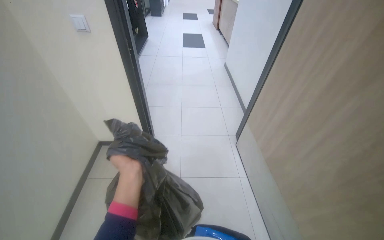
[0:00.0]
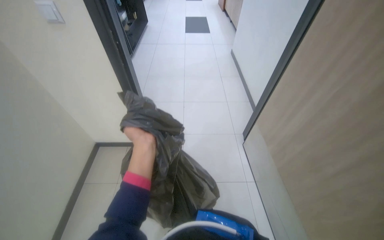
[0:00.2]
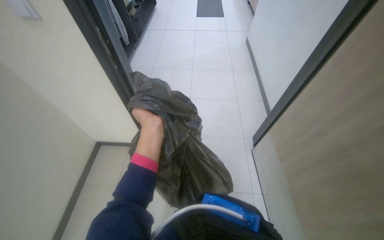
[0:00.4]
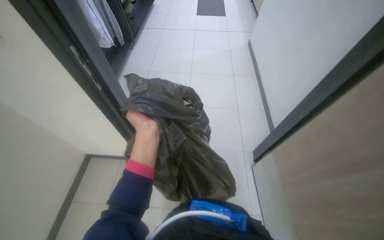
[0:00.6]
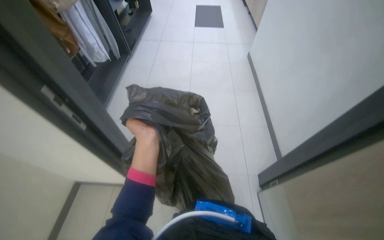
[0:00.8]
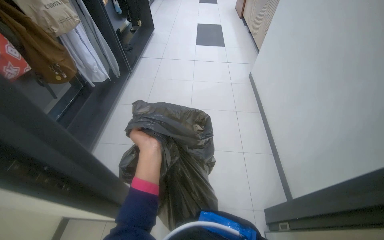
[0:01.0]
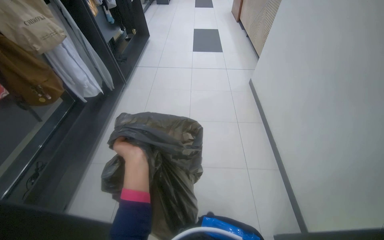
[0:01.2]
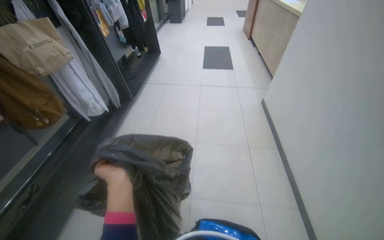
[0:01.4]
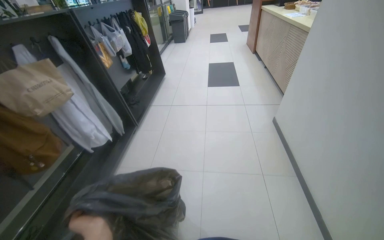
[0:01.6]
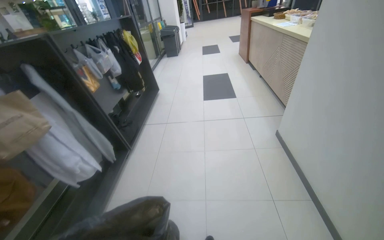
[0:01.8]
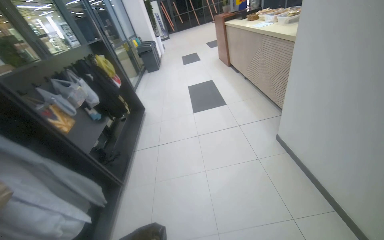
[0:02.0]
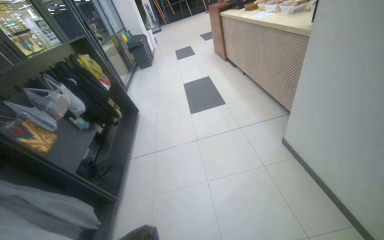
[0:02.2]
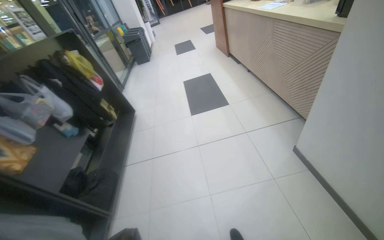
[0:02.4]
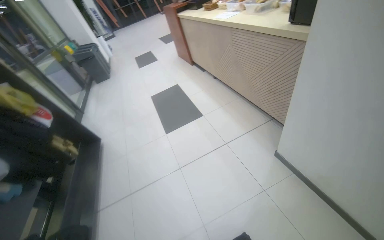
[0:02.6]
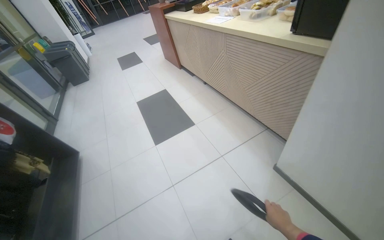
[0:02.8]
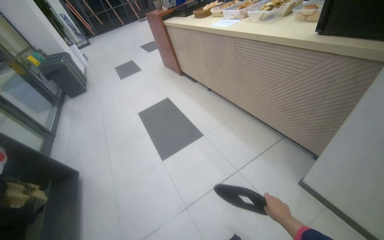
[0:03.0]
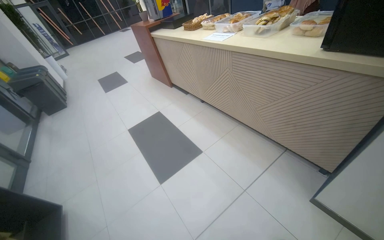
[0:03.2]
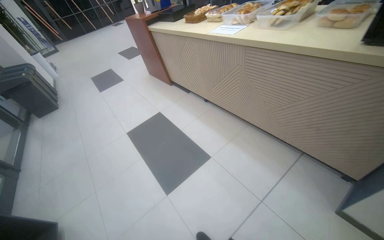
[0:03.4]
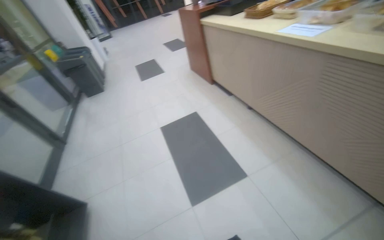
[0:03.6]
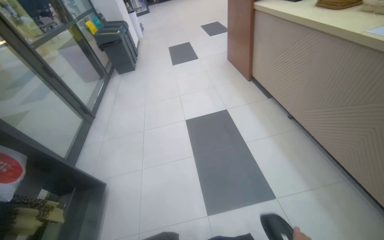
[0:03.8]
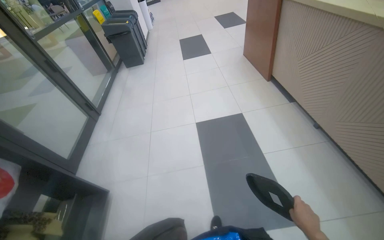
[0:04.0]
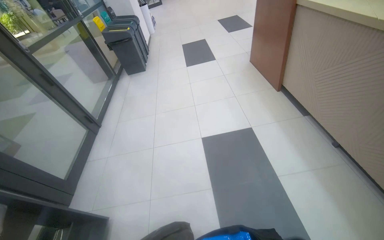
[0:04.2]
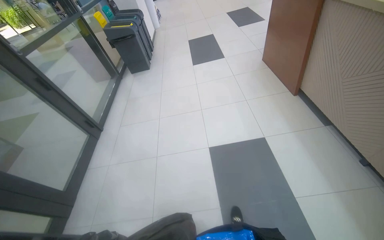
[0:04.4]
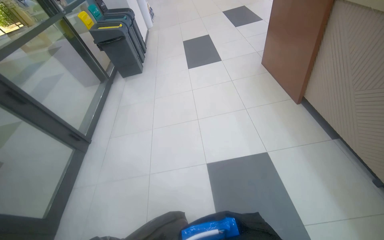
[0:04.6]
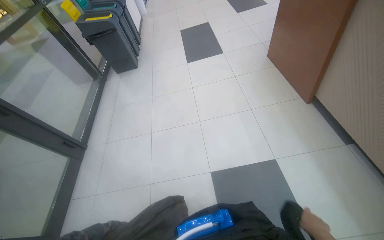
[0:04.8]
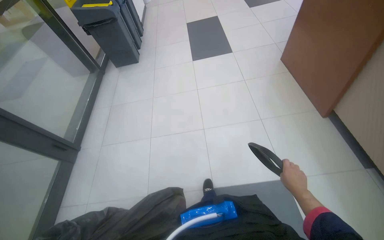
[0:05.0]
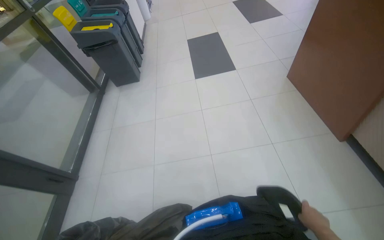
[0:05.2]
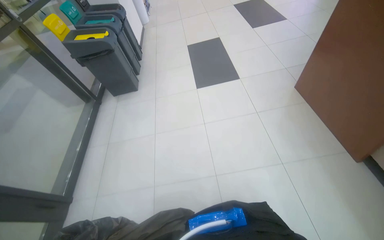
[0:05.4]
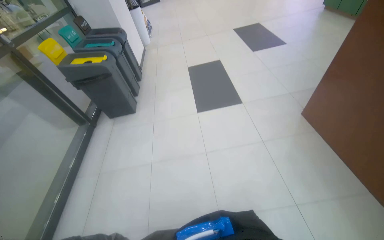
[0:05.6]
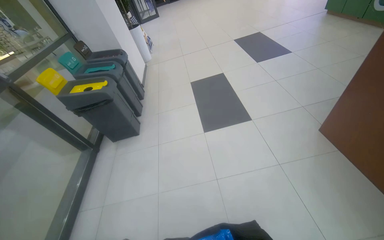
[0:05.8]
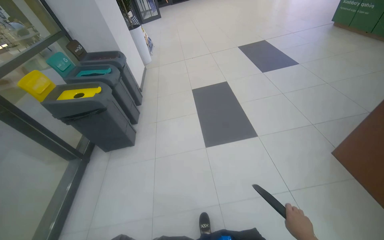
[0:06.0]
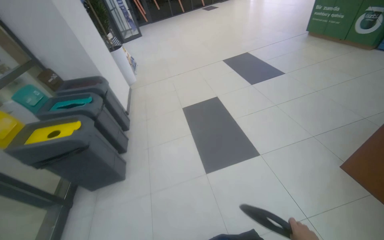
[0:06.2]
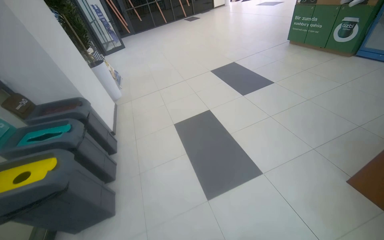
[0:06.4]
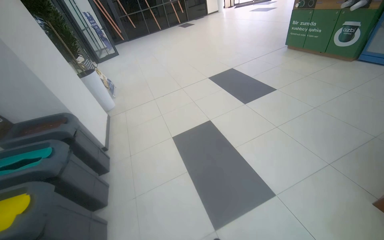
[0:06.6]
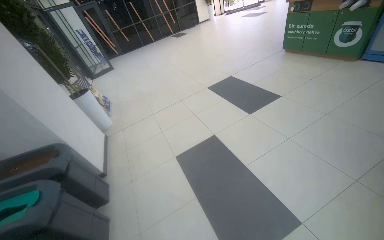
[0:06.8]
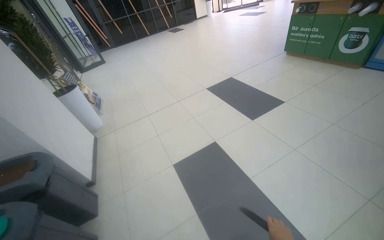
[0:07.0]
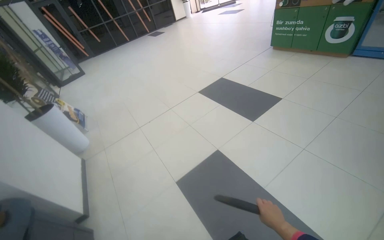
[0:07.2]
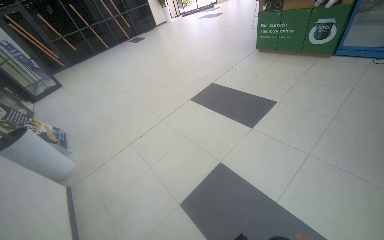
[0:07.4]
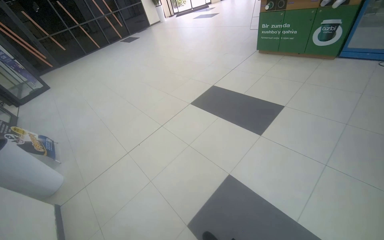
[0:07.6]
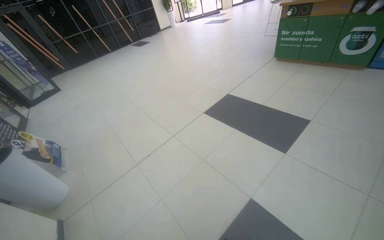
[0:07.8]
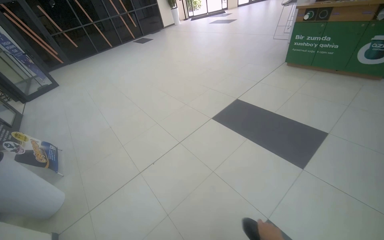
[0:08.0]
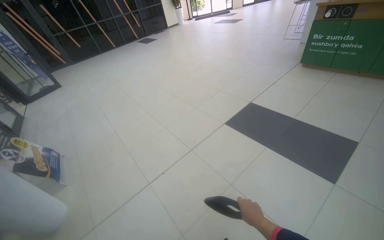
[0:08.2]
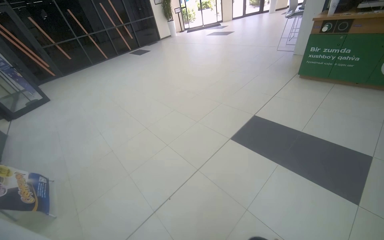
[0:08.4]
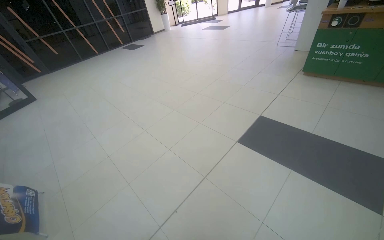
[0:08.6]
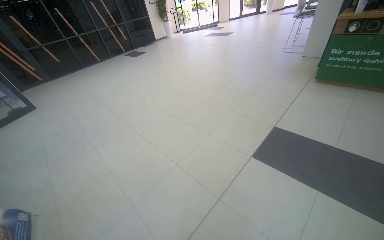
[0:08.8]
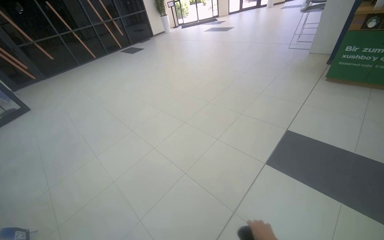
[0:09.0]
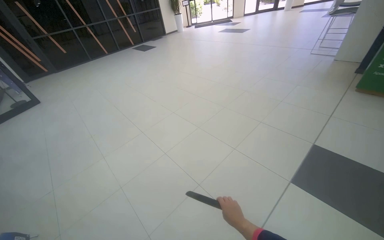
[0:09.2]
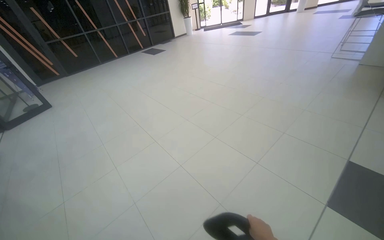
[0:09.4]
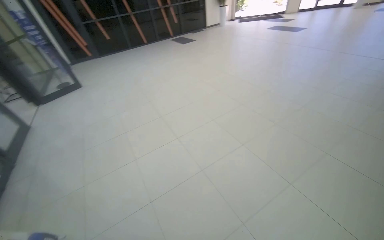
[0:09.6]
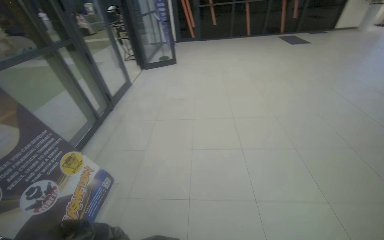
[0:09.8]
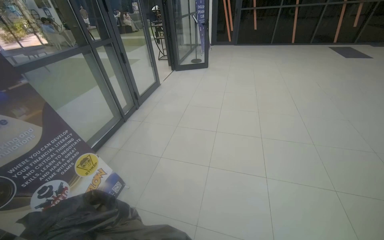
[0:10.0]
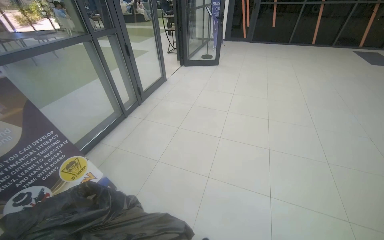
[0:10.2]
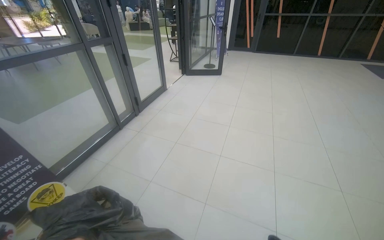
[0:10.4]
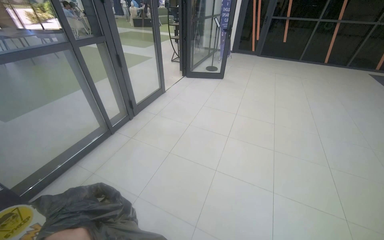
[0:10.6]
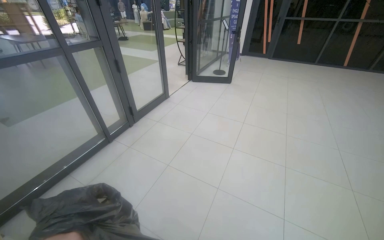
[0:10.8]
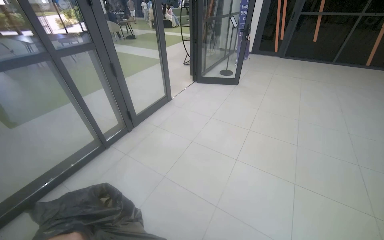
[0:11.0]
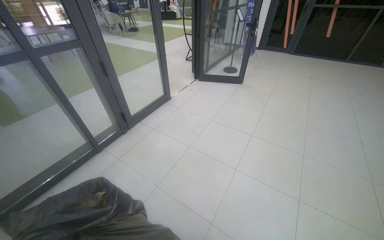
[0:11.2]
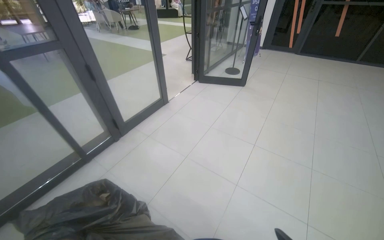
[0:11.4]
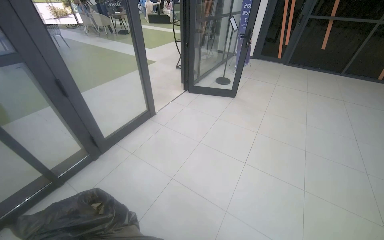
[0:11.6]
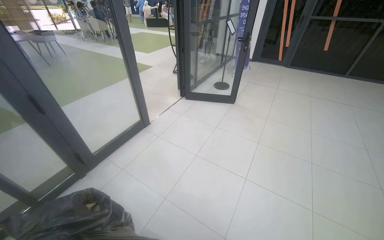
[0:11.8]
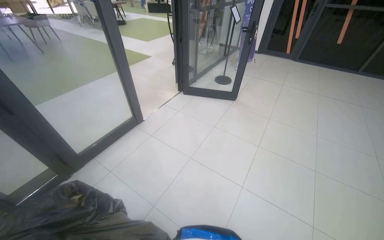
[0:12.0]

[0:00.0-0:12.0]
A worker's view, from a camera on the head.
Job: managing trash.
The whole recording: Transporting trash and items. The worker carries a trash bag and other items, moving through the building, opening doors, and descending stairs.
0:00.0 to 0:01.6: The camera travels about 1.5 m.
0:01.6 to 0:03.0: The camera is carried some 1.5 m. The wearer's head swings approximately 35 degrees to the right.
0:03.0 to 0:04.4: The camera travels approximately 1.5 m. The head rotates about 25 degrees to the left.
0:06.0 to 0:07.6: The camera travels approximately 1.5 m. The wearer looks approximately 35 degrees further to the right.
0:07.6 to 0:09.0: The camera travels roughly 1.5 m.
0:09.0 to 0:10.4: The camera travels roughly 1.5 m. The head turns to the left by about 70 degrees.
0:10.4 to 0:12.0: The camera is carried roughly 1.5 m.

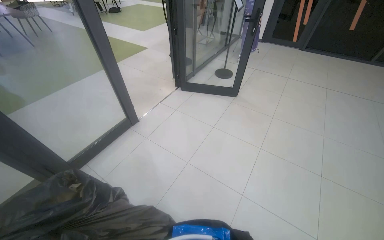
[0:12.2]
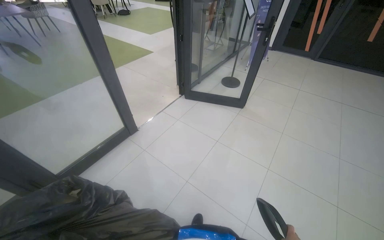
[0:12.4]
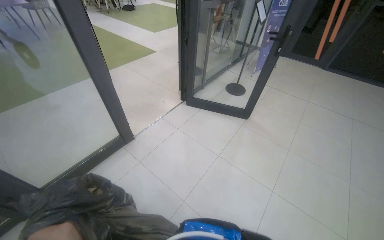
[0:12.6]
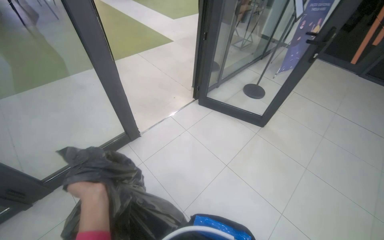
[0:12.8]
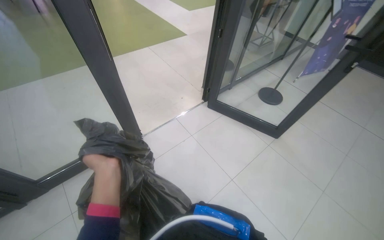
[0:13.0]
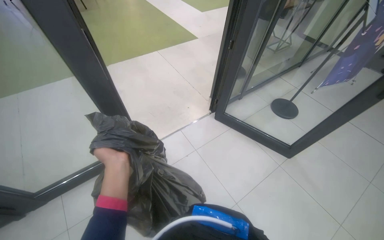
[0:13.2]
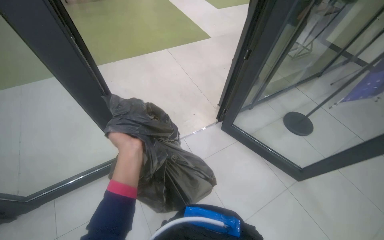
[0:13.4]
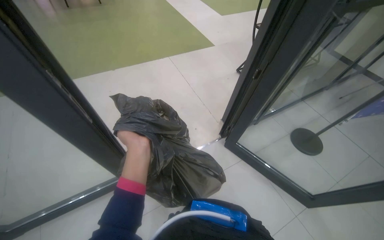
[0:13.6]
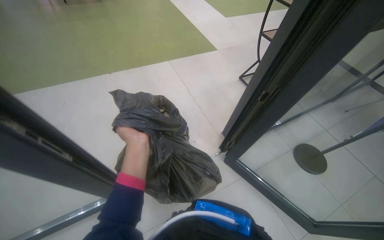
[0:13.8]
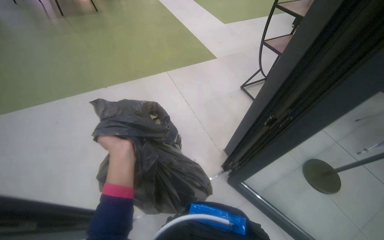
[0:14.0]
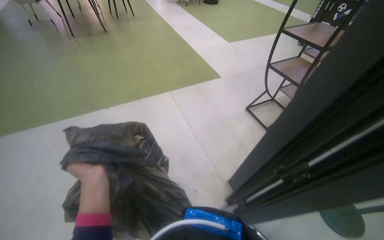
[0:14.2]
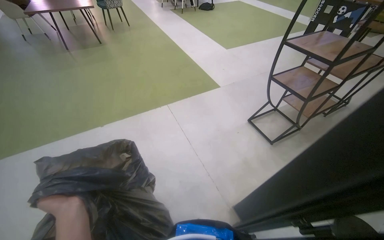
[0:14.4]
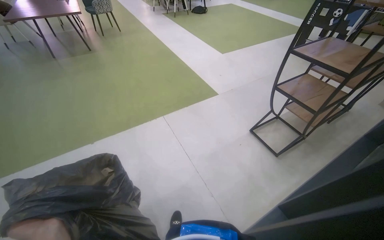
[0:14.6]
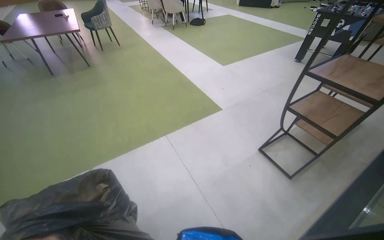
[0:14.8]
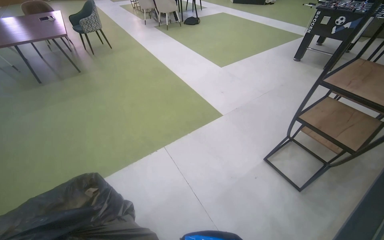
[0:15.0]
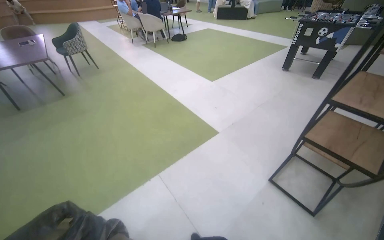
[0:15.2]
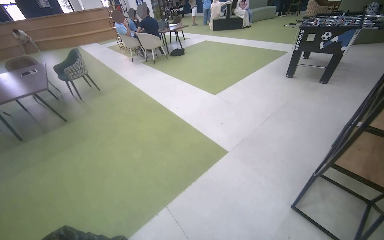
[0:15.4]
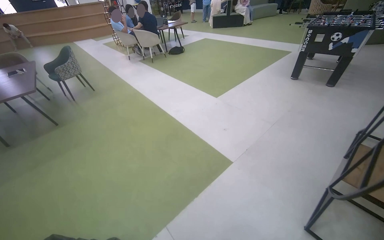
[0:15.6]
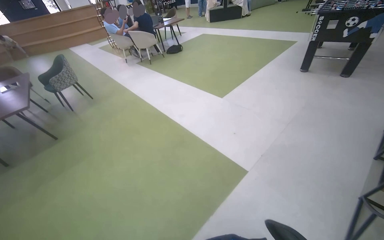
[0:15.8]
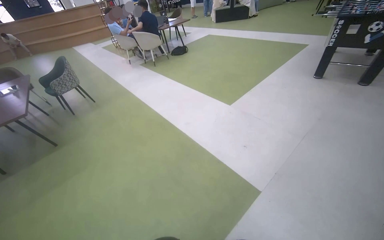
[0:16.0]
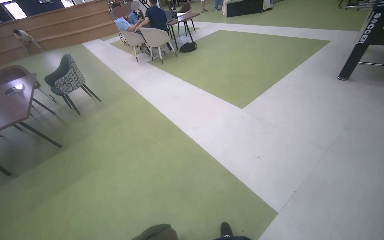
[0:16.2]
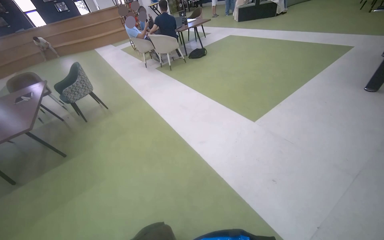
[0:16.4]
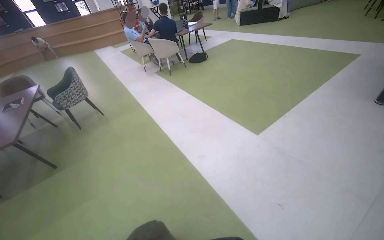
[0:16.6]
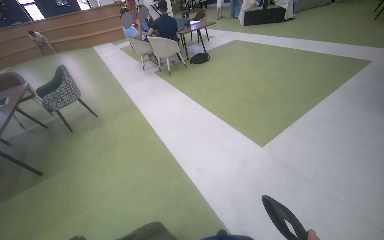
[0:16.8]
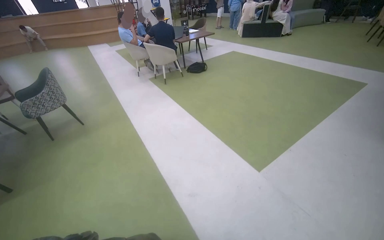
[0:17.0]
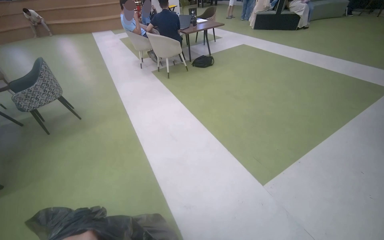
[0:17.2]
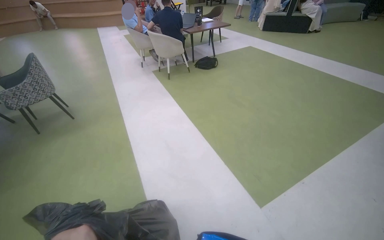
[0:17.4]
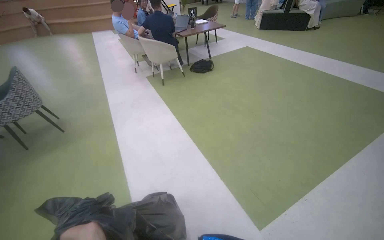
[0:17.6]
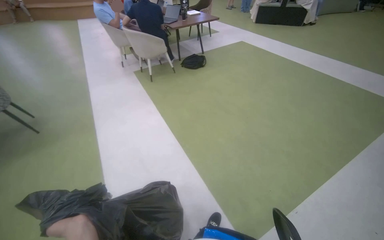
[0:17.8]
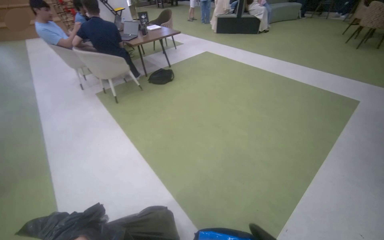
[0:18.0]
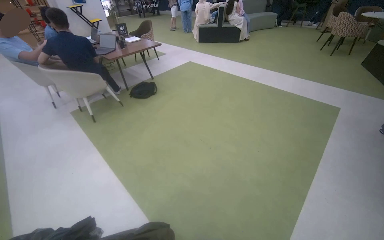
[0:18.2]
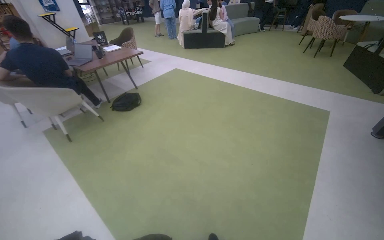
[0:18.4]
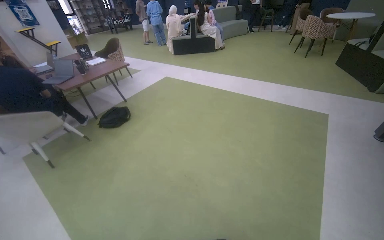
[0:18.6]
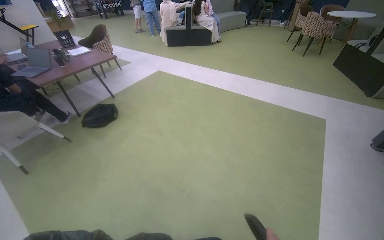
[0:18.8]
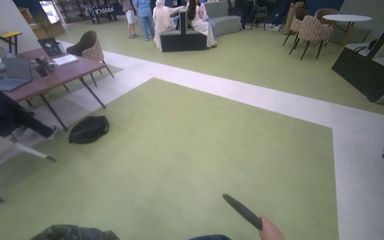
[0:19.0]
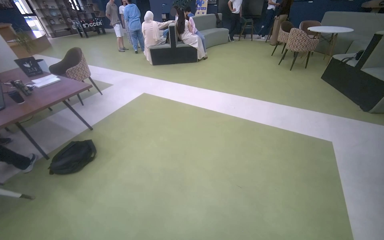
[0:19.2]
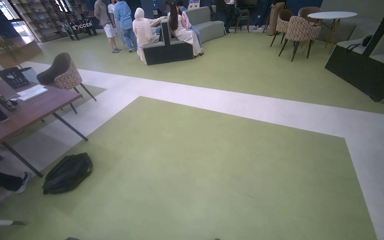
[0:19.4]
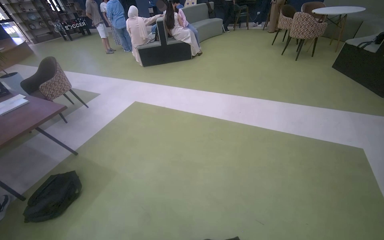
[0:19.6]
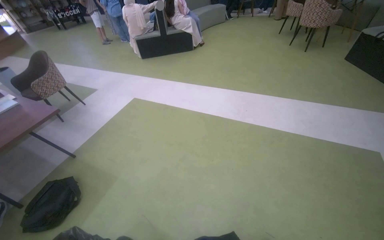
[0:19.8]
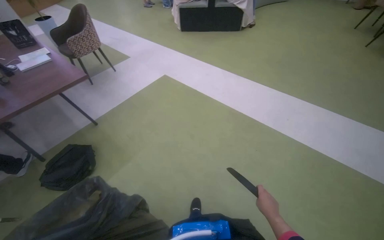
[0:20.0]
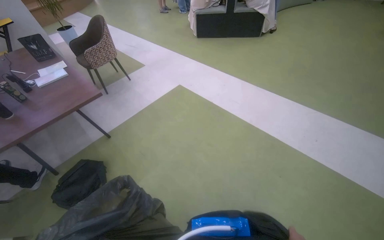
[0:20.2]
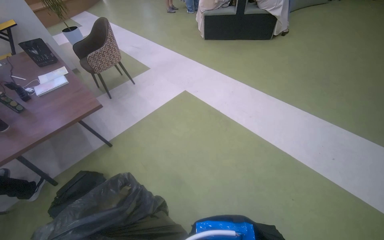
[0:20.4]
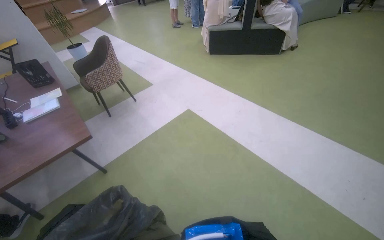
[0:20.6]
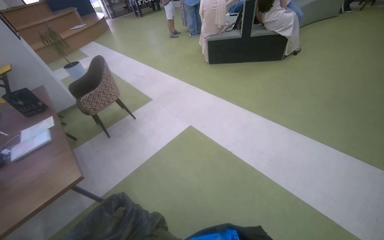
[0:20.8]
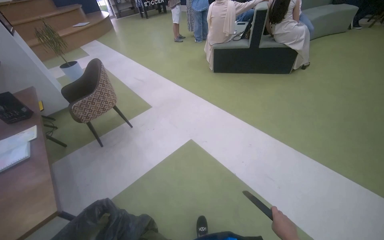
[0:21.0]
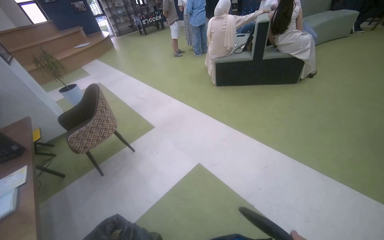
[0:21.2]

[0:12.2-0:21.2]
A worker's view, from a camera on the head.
Job: managing trash.
The whole recording: Transporting trash and items. The worker carries a trash bag and other items, moving through the building, opening doors, and descending stairs.
0:13.8 to 0:15.2: The wearer moves about 1 m. The view tips upward by about 20 degrees.
0:15.2 to 0:16.6: The wearer moves about 1.5 m.
0:16.6 to 0:18.2: The head travels roughly 1.5 m.
0:18.2 to 0:19.8: The camera travels roughly 1.5 m. The wearer looks about 20 degrees further to the right.
0:19.8 to 0:21.2: The head travels approximately 1.5 m. The head rotates about 25 degrees to the left.
